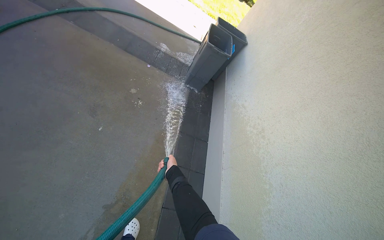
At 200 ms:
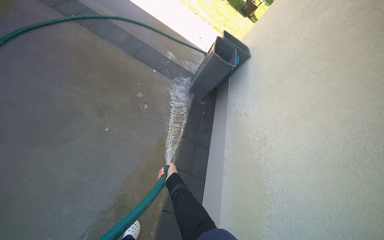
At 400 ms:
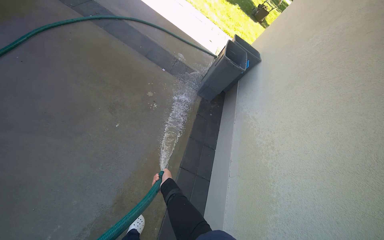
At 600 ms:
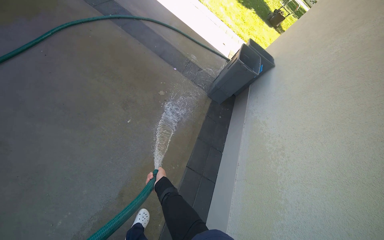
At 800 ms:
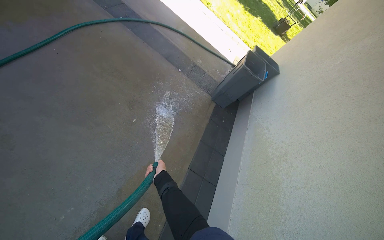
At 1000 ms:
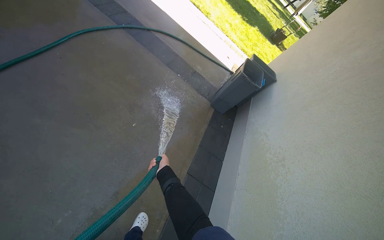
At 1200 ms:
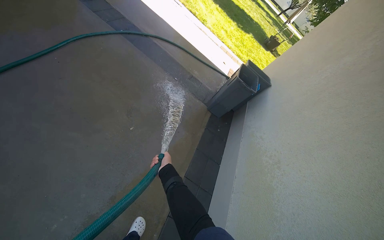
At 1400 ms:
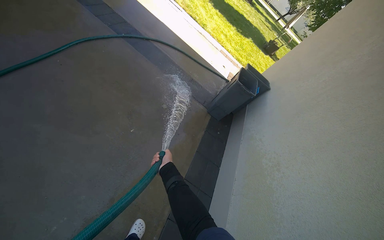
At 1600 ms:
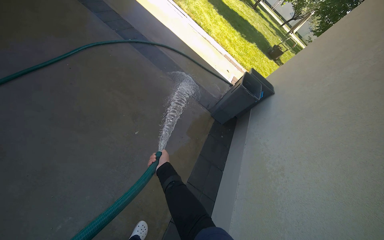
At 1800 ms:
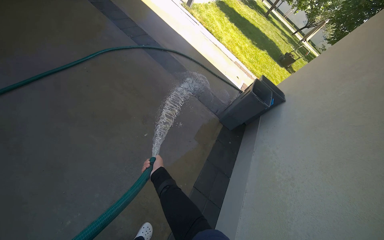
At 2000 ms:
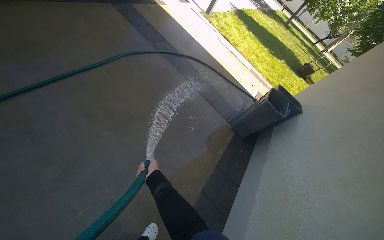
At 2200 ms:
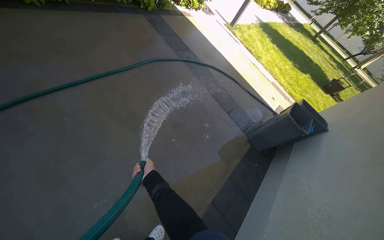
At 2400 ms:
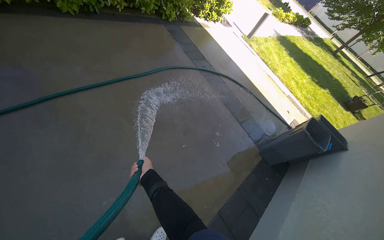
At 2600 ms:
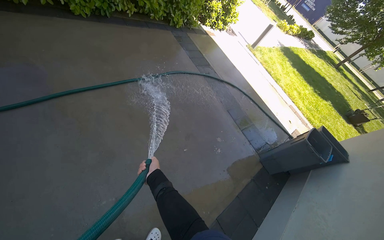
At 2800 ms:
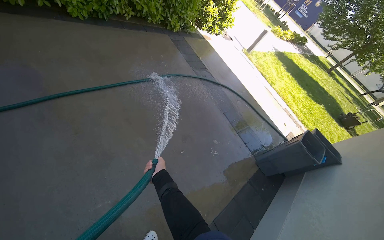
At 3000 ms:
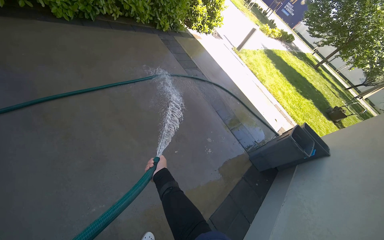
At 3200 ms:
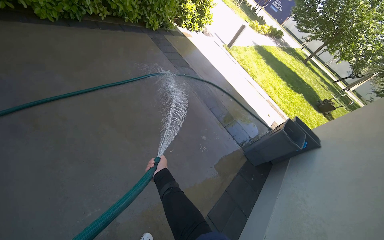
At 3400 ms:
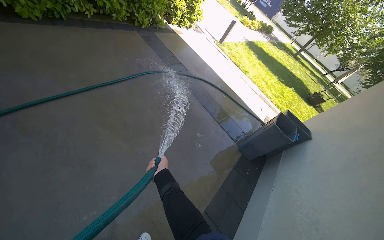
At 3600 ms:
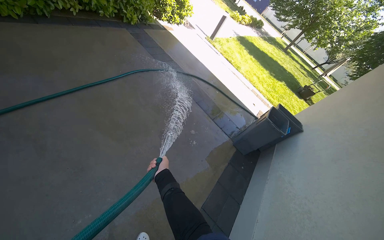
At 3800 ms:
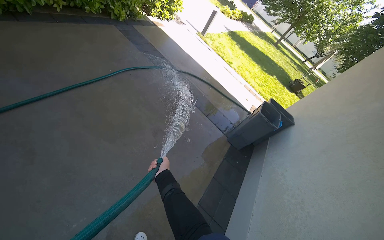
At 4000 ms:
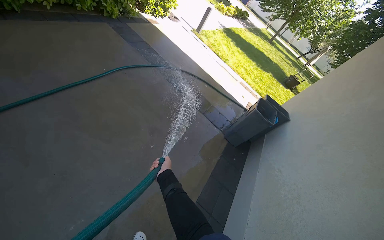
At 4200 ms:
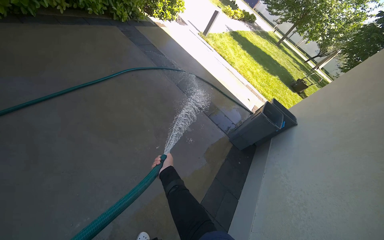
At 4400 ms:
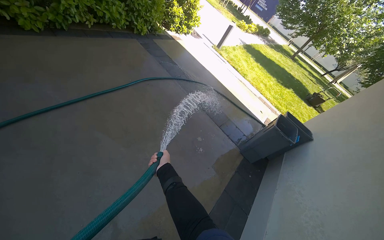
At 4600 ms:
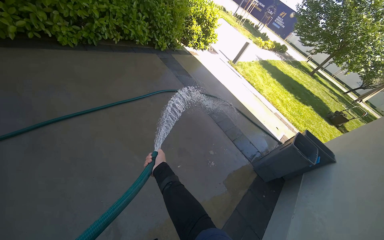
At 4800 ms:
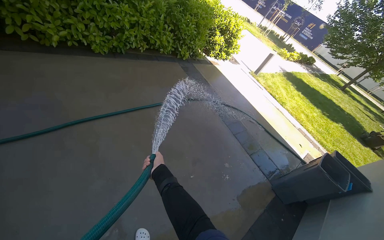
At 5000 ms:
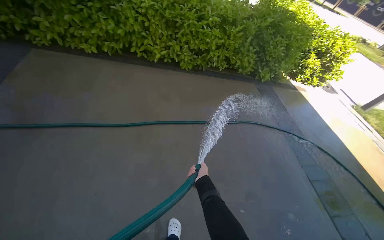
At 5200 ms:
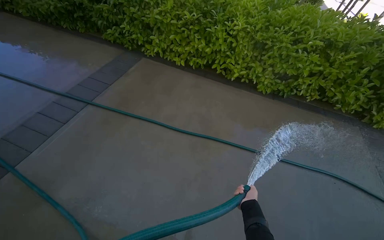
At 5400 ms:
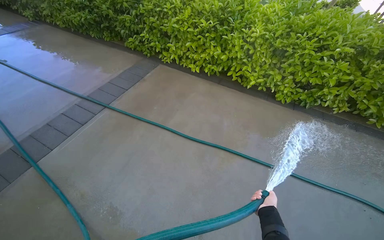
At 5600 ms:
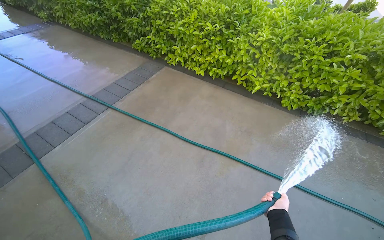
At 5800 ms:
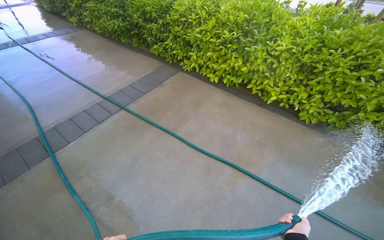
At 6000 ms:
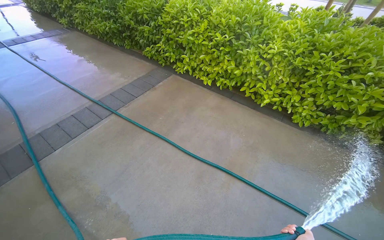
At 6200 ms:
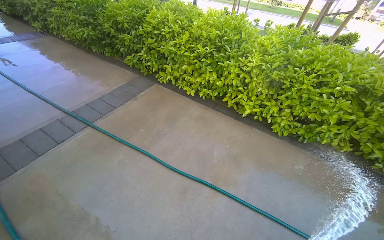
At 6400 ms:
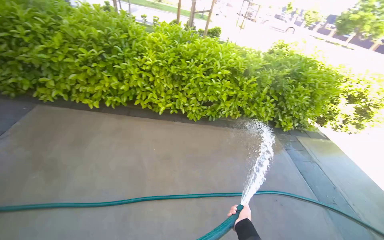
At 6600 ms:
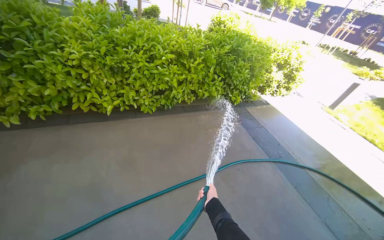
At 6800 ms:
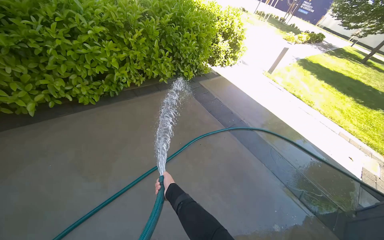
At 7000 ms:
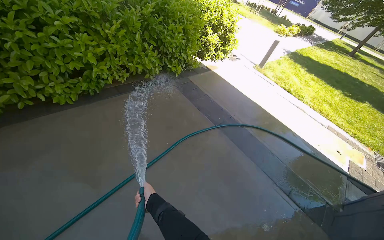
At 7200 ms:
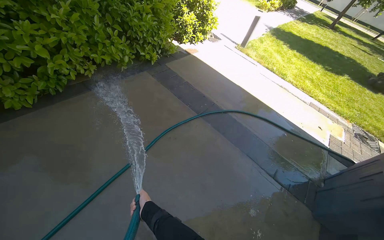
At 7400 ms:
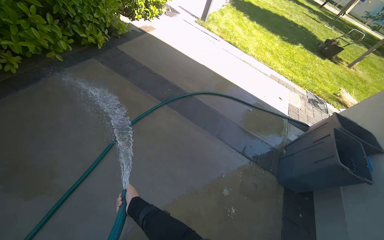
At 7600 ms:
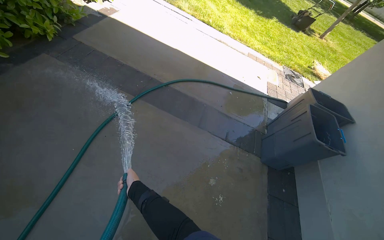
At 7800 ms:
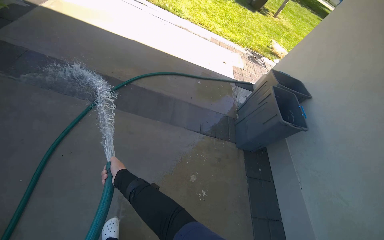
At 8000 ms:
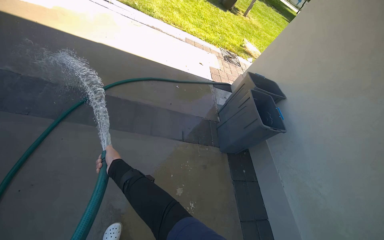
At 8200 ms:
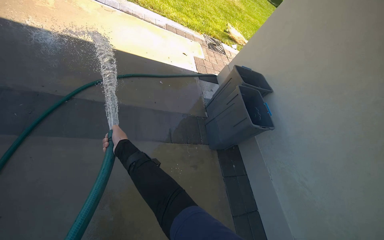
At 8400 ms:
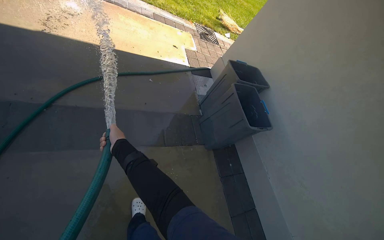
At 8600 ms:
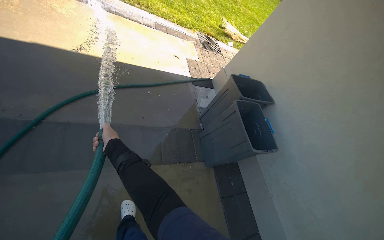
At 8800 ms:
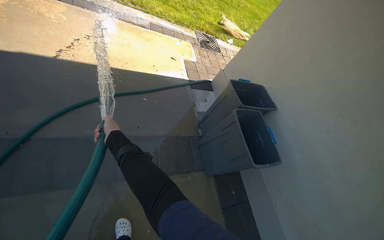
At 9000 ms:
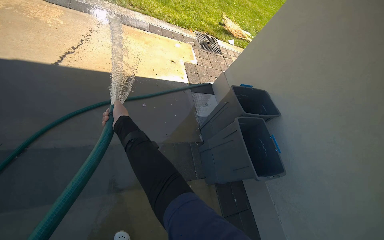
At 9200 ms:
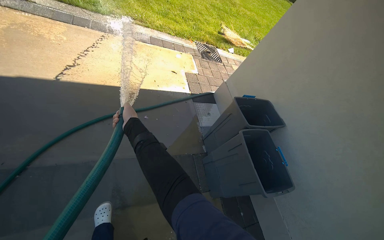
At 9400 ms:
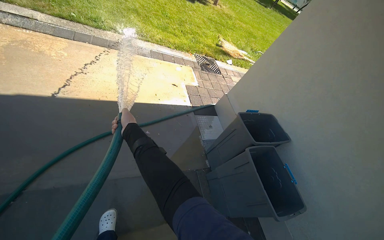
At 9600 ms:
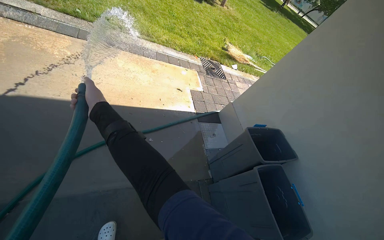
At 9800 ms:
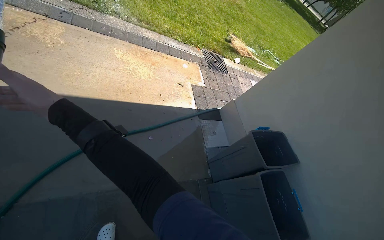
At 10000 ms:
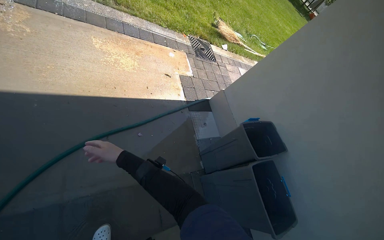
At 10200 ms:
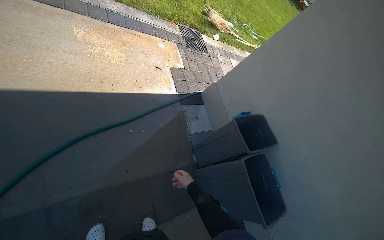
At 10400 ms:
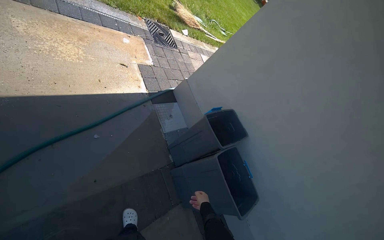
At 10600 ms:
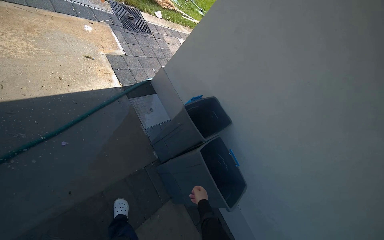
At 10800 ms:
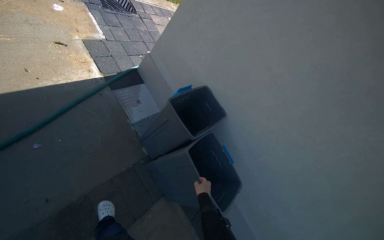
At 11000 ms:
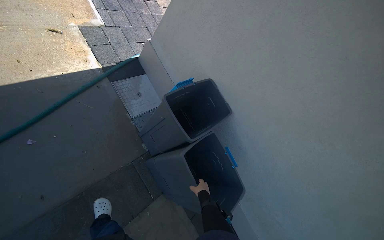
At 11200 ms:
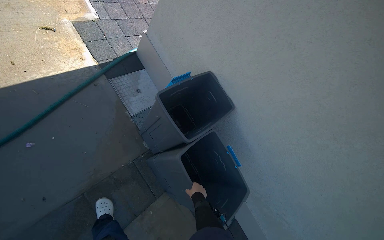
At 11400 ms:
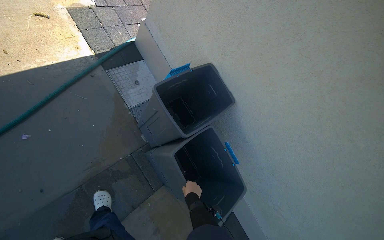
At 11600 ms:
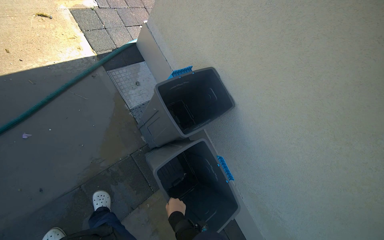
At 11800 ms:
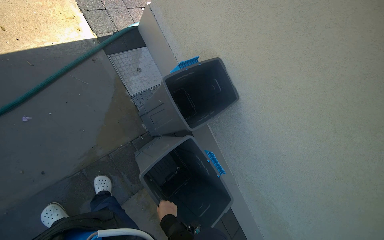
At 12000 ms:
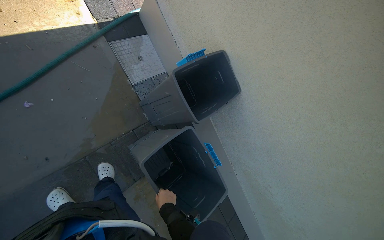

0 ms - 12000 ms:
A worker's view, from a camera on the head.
Job: wiping surfaces.
The whole recording: Spraying water on building exterior and sidewalk. The worker sprays water on the building exterior and adjacent sidewalk with a hose.
1600 ms - 3000 ms: The head turns to the left by some 20 degrees. The view tilts approximately 10 degrees upward.
4400 ms - 6000 ms: The head rotates about 85 degrees to the left. The view tips upward by approximately 25 degrees.
6000 ms - 7600 ms: The camera is carried roughly 1 m. The wearer's head swings approximately 105 degrees to the right. The camera pitches downward, by roughly 30 degrees.
7600 ms - 9000 ms: The head travels about 1 m. The head turns to the right by about 30 degrees. The camera pitches downward, by some 15 degrees.
9000 ms - 10400 ms: The camera travels some 50 cm. The view swings approximately 20 degrees to the right.
10400 ms - 12000 ms: The wearer moves roughly 50 cm. The wearer looks about 25 degrees further downward.

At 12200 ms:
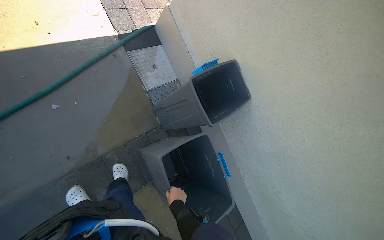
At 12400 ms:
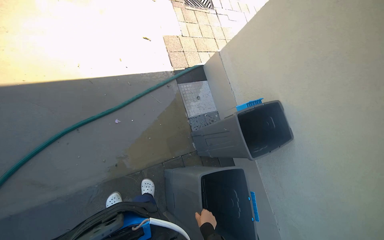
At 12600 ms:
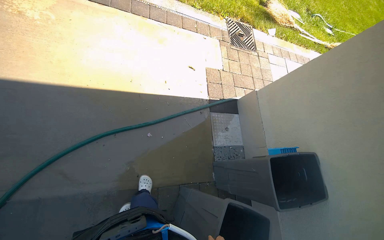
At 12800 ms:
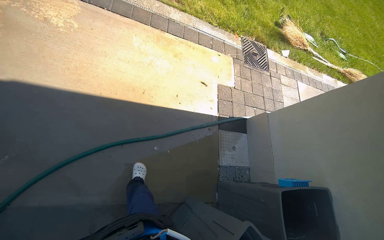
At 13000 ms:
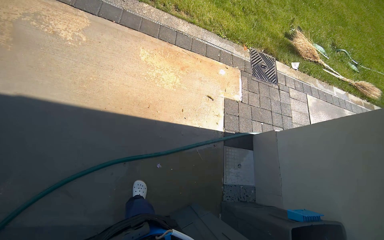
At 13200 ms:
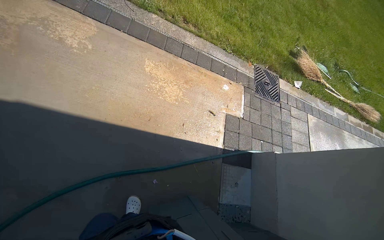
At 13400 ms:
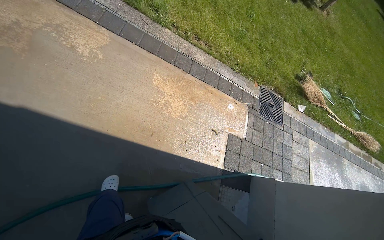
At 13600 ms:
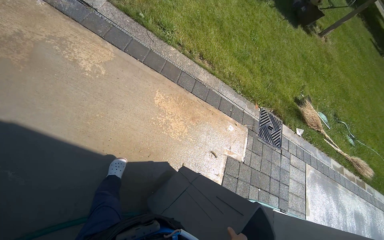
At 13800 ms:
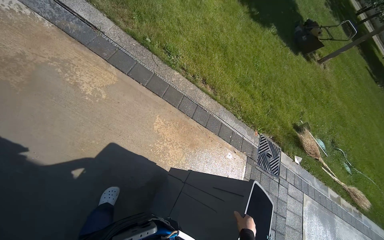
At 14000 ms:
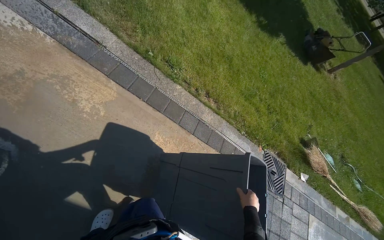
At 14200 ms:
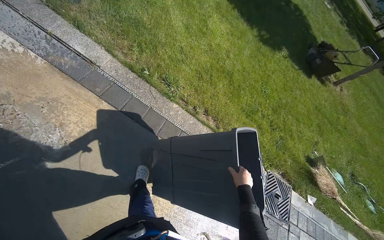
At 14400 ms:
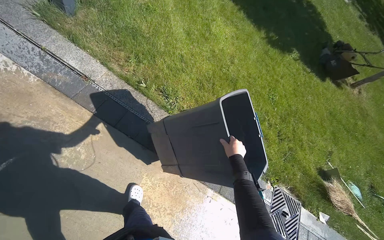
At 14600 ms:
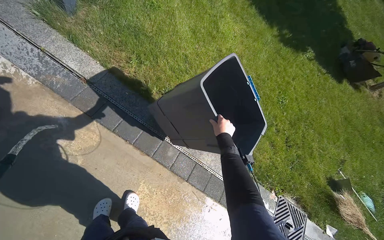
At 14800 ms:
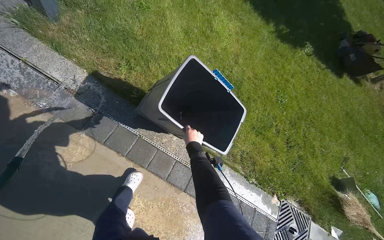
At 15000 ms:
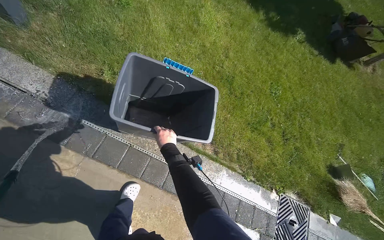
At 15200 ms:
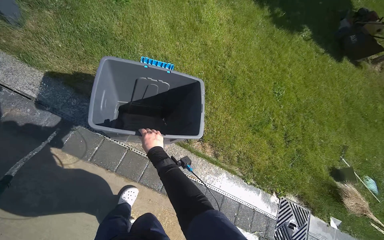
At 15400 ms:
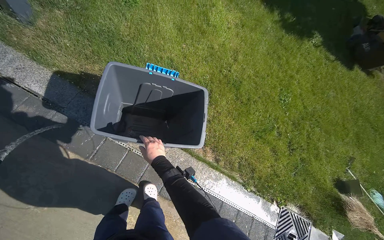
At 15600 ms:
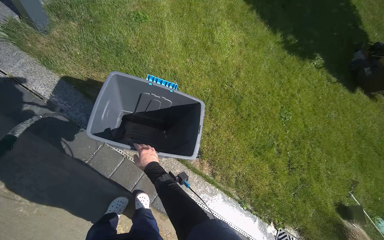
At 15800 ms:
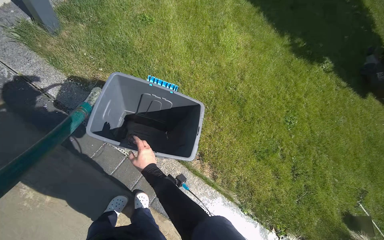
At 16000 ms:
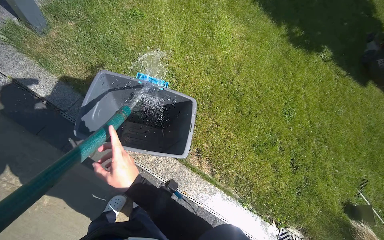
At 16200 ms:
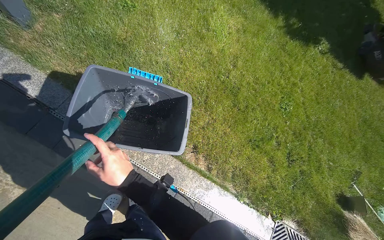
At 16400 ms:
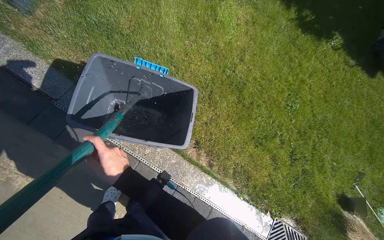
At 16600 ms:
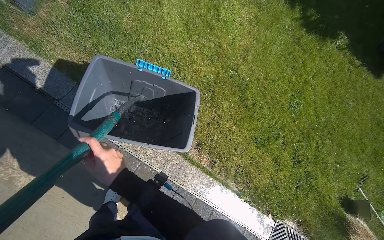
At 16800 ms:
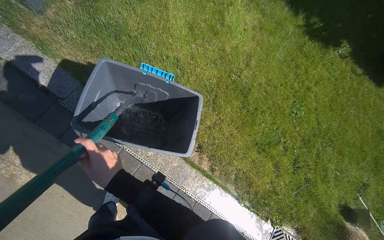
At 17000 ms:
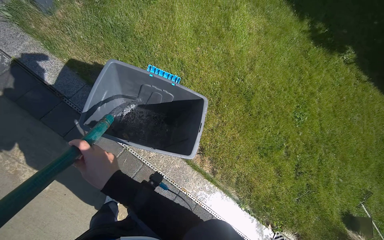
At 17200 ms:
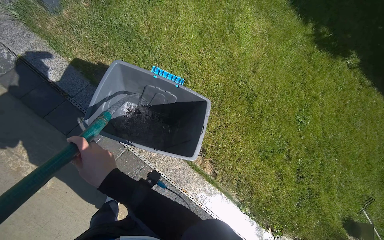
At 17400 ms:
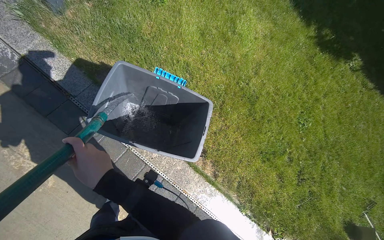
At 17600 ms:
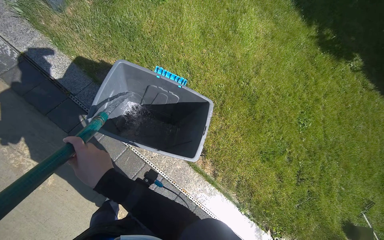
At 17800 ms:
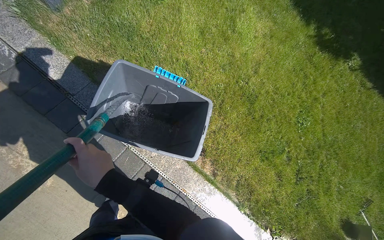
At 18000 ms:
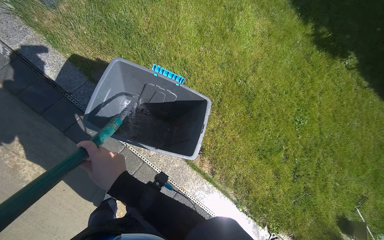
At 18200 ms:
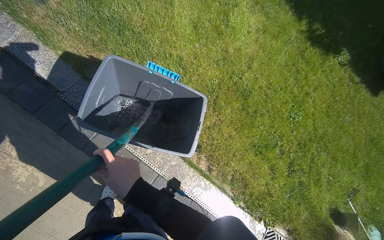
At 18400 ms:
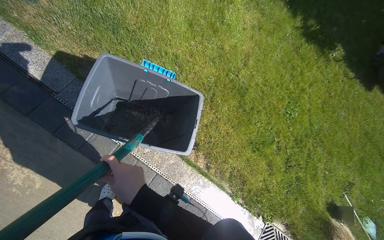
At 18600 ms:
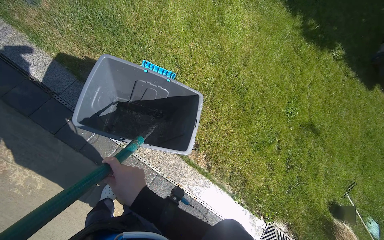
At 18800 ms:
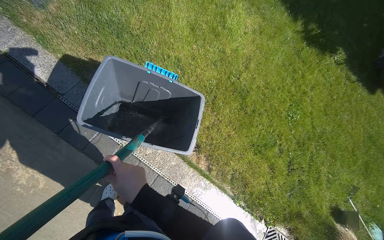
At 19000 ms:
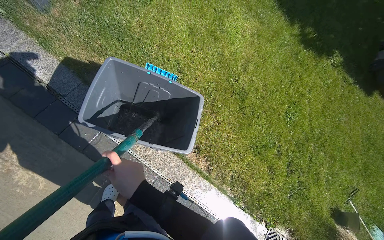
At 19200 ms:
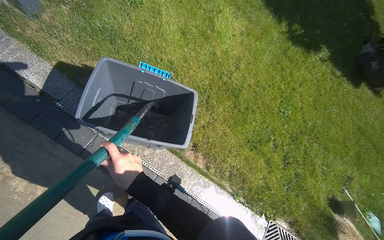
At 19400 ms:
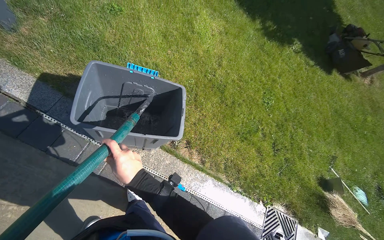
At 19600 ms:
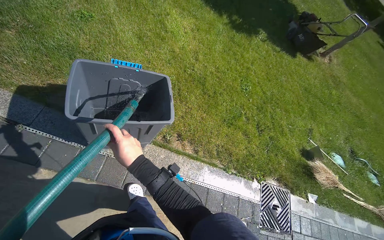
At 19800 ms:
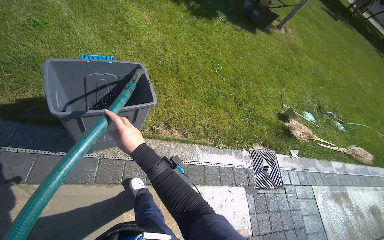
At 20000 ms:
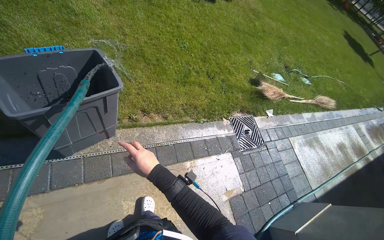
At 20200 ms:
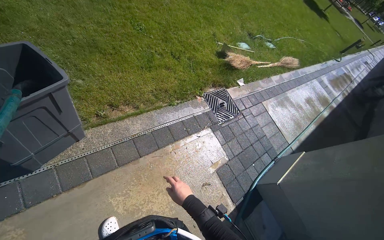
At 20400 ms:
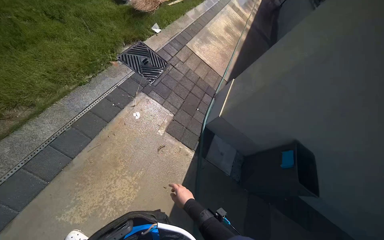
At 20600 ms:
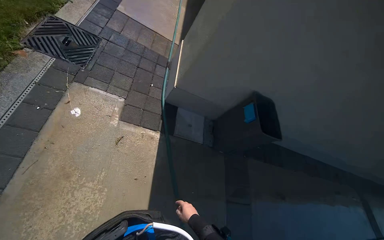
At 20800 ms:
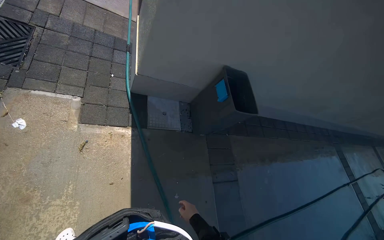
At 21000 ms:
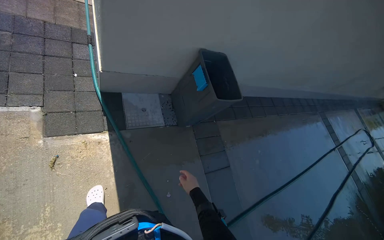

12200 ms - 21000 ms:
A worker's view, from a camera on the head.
Job: wiping surfaces.
The whole recording: Spraying water on building exterior and sidewalk. The worker sprays water on the building exterior and adjacent sidewalk with a hose.
12200 ms - 13600 ms: The camera travels approximately 80 cm. The head turns to the left by roughly 45 degrees. The view tips upward by about 30 degrees.
13600 ms - 15200 ms: The wearer moves roughly 1 m.
15200 ms - 16600 ms: The right hand heads nearer to the camera, covering about 10 cm.
18000 ms - 19600 ms: The wearer's head swings some 25 degrees to the right. The right hand travels farther from the camera and back again, approximately 20 cm each way.
19600 ms - 21000 ms: The camera is carried about 90 cm. The head rotates about 85 degrees to the right. The wearer looks some 35 degrees further downward.
